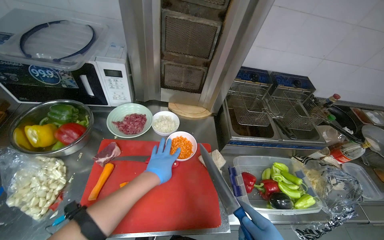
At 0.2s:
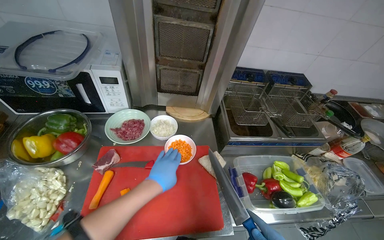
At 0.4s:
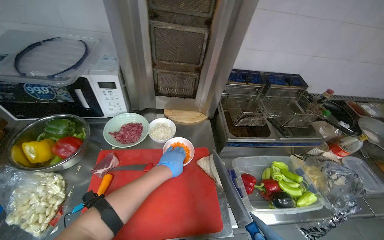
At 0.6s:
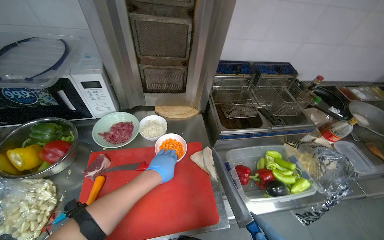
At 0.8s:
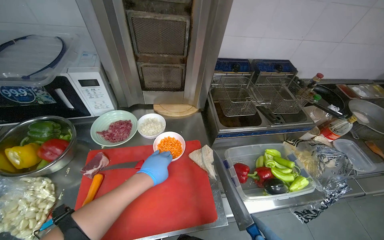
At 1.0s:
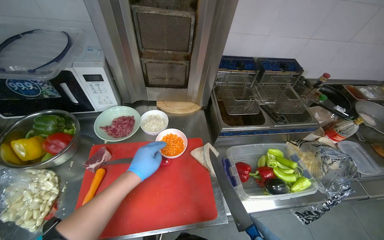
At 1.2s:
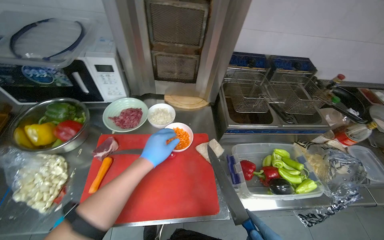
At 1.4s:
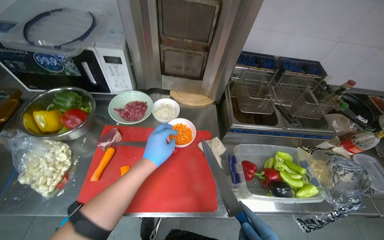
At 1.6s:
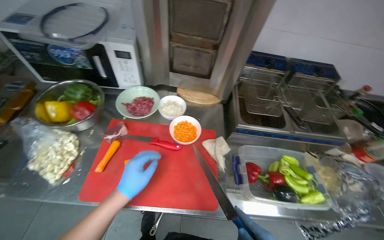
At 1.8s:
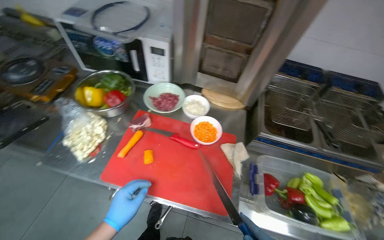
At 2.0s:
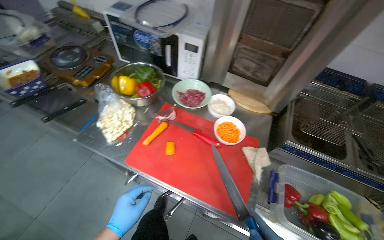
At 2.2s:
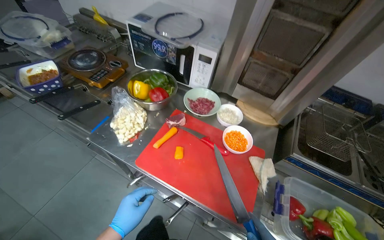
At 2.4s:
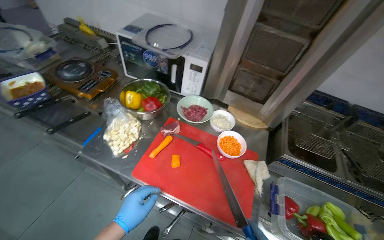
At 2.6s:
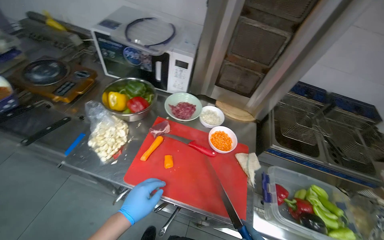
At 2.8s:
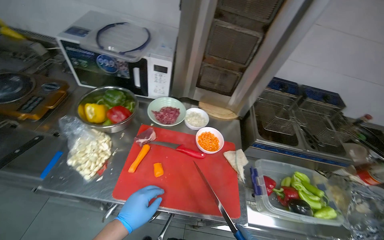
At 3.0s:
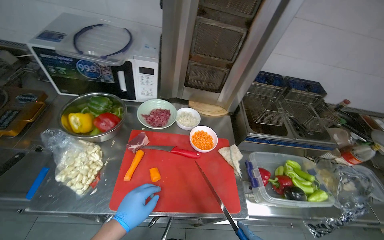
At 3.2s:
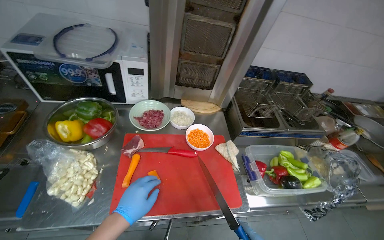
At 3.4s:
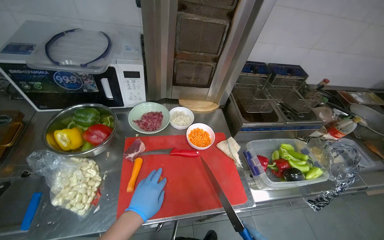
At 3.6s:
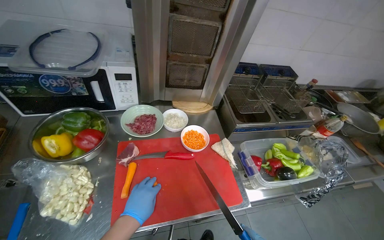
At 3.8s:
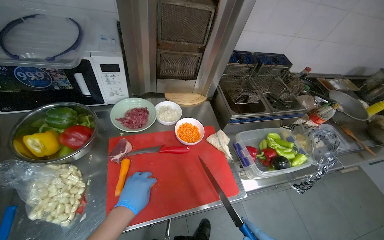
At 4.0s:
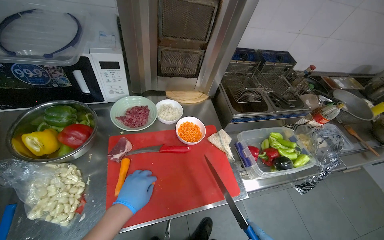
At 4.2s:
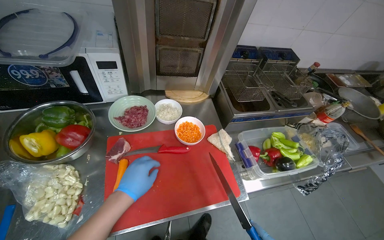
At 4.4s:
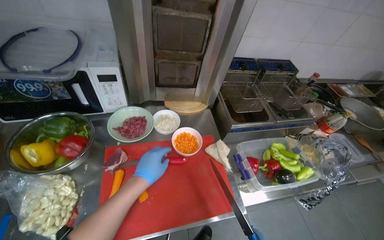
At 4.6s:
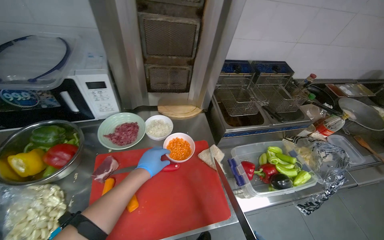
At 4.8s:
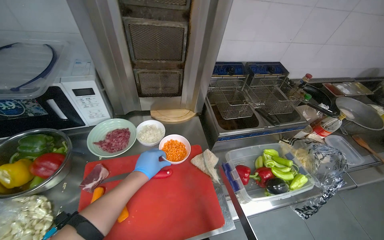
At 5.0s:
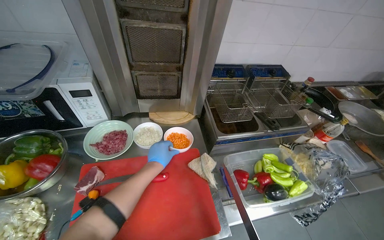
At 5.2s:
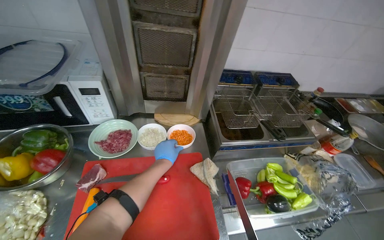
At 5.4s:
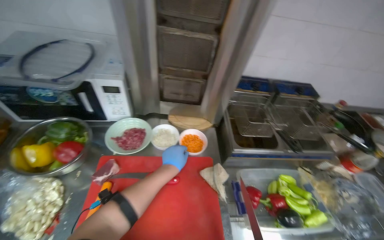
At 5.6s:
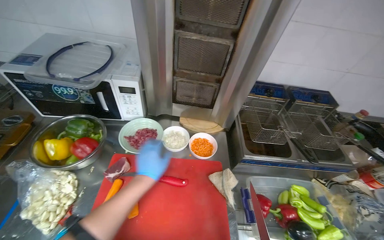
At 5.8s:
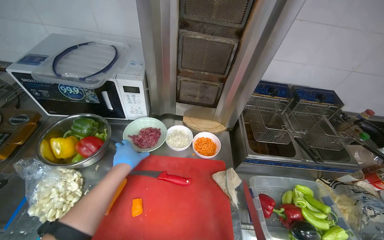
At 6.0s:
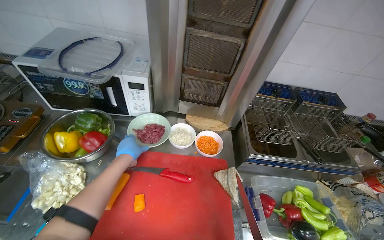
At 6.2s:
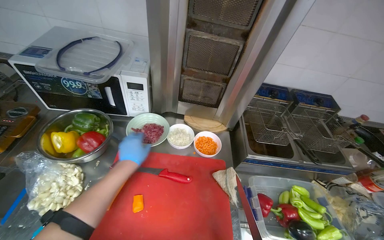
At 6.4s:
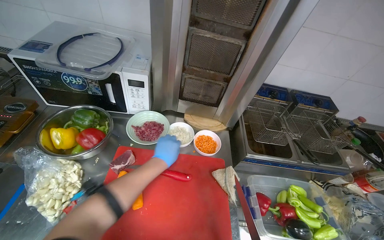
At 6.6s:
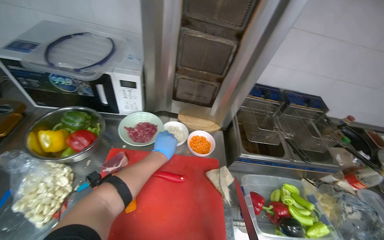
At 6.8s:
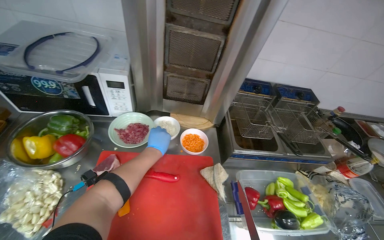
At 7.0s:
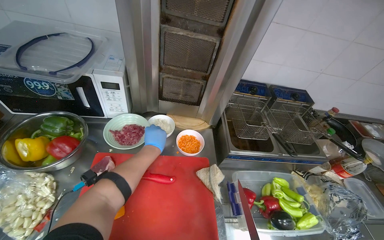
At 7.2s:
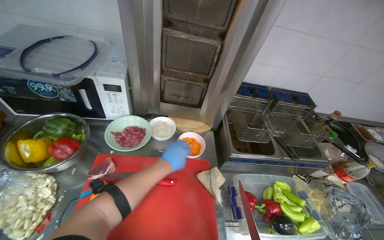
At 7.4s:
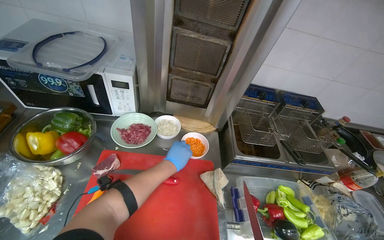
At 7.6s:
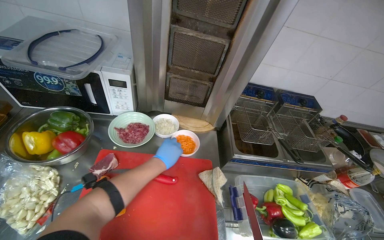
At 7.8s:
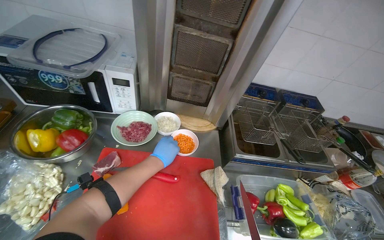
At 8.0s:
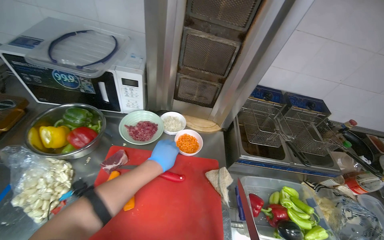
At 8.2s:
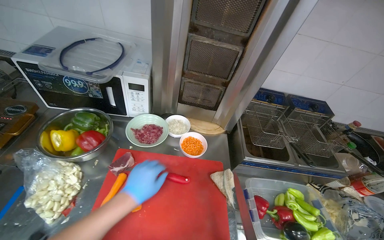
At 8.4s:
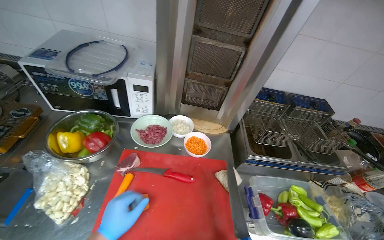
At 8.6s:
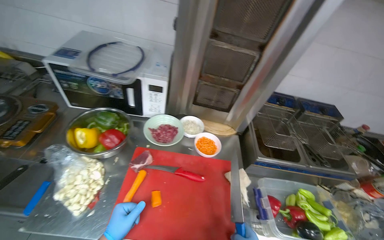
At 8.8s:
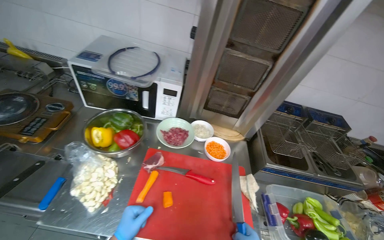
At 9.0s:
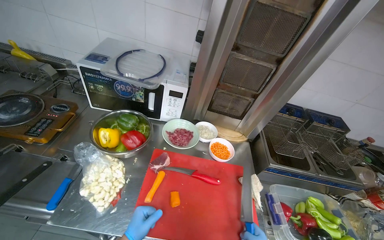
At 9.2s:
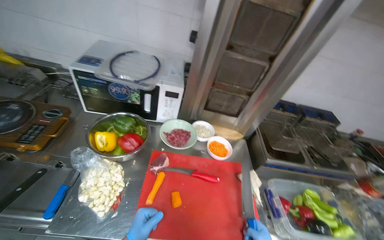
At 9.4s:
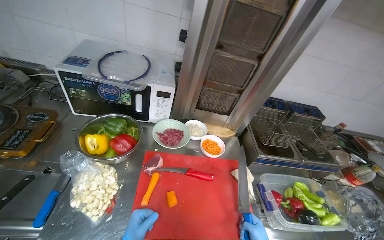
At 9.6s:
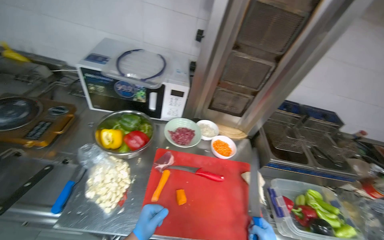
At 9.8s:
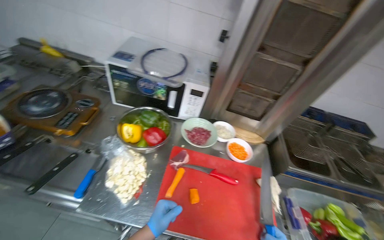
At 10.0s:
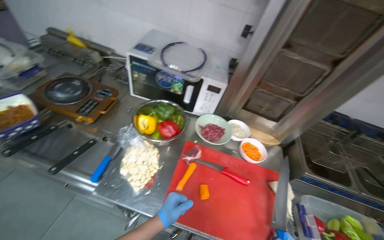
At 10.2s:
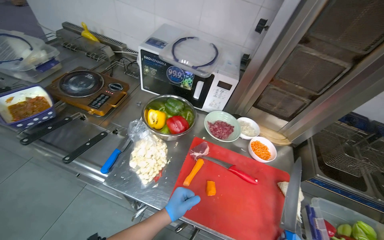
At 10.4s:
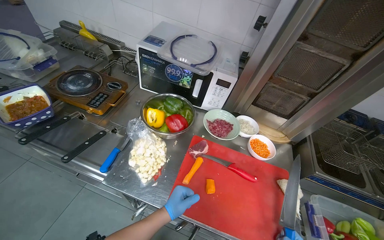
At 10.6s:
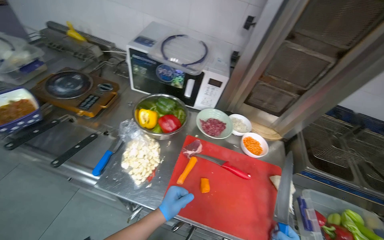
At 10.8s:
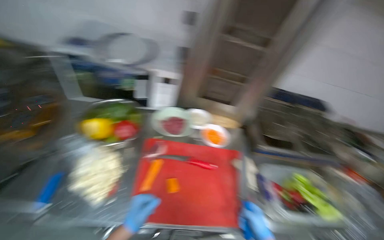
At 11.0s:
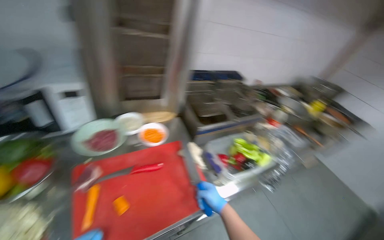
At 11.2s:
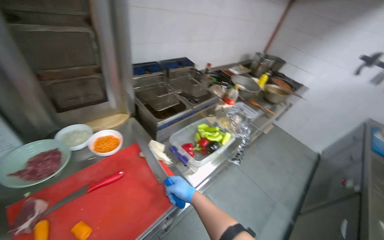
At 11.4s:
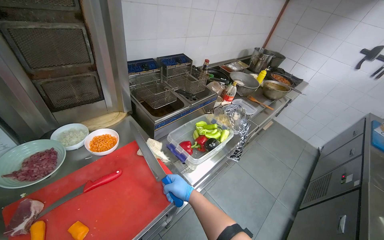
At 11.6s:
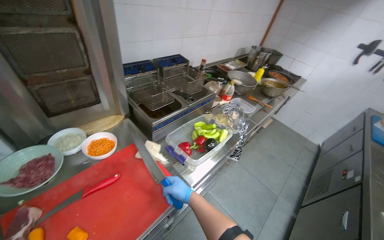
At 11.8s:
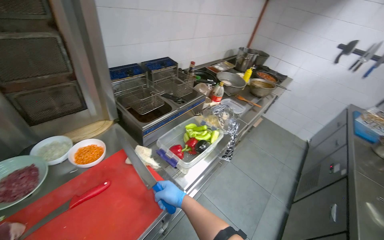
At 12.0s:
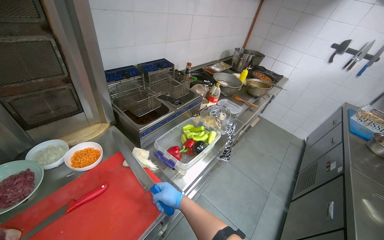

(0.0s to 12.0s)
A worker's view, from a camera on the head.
Job: preparing food.
The whole recording: Chopping carrots on board. The worker chops carrots into small pieces on a red cutting board.
3.0s - 4.4s: The left hand travels up the picture by some 15 cm.
4.4s - 6.0s: The head turns to the left by roughly 15 degrees. The left hand is displaced to the left and farther from the camera by roughly 15 cm.
6.0s - 7.6s: The left hand moves to the right, roughly 20 cm.
10.4s - 12.0s: The head rotates approximately 65 degrees to the right.

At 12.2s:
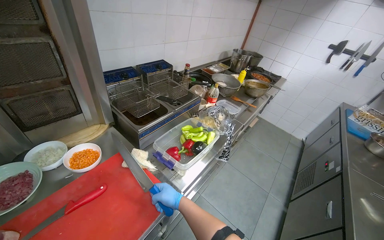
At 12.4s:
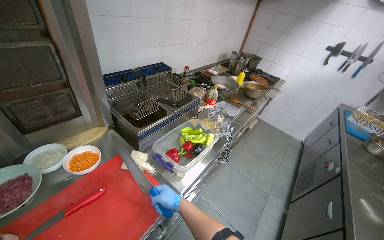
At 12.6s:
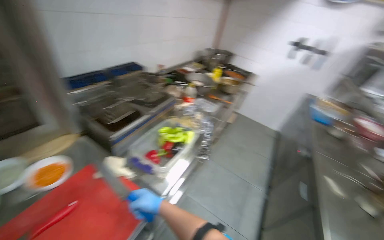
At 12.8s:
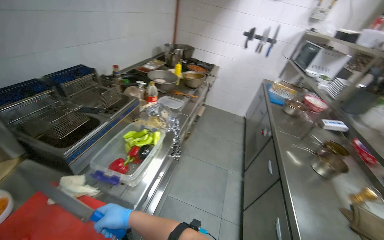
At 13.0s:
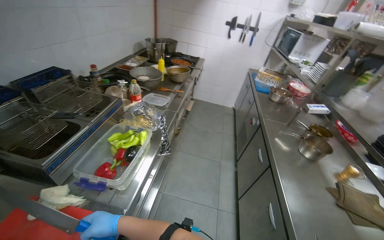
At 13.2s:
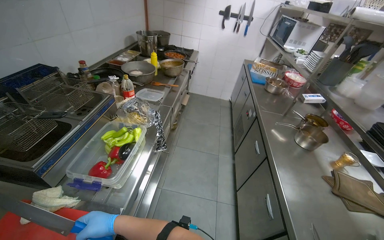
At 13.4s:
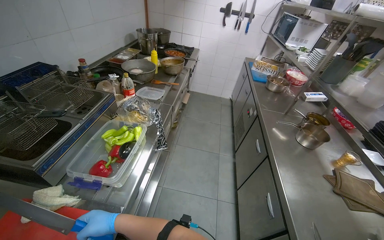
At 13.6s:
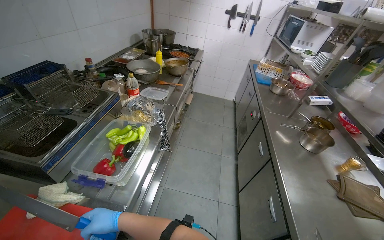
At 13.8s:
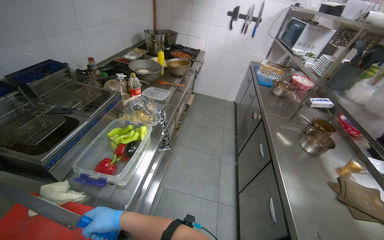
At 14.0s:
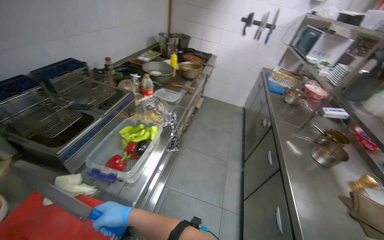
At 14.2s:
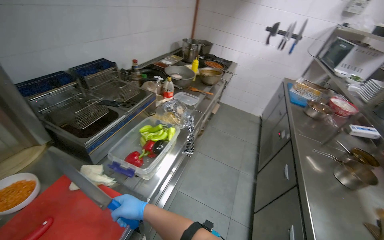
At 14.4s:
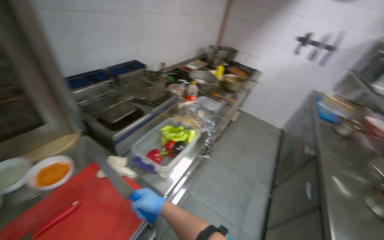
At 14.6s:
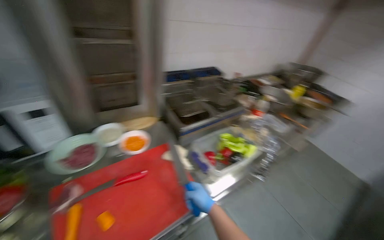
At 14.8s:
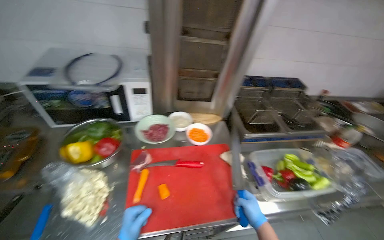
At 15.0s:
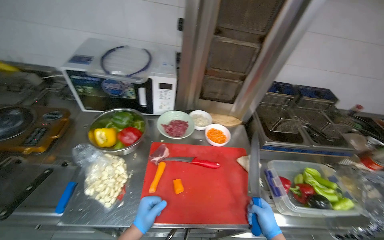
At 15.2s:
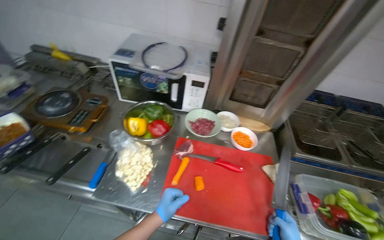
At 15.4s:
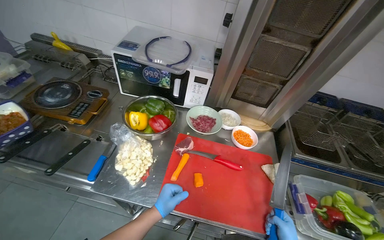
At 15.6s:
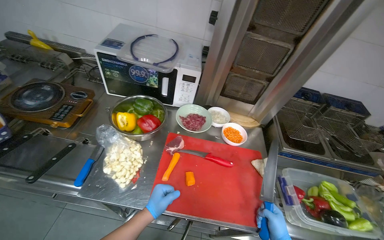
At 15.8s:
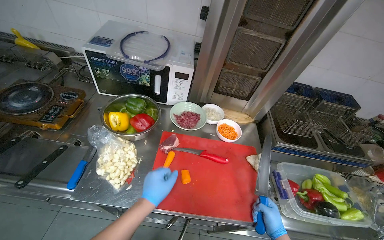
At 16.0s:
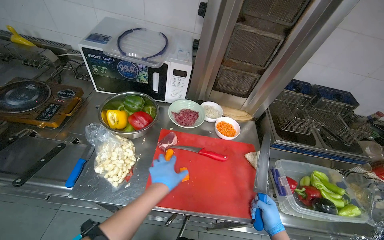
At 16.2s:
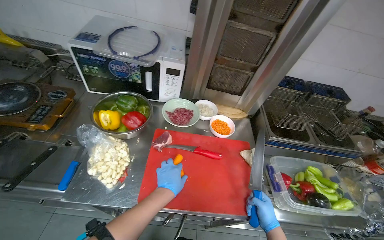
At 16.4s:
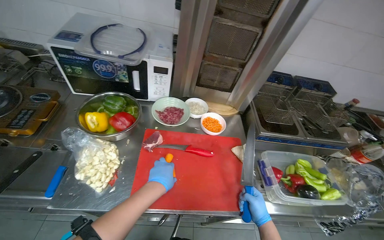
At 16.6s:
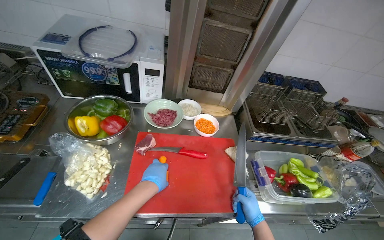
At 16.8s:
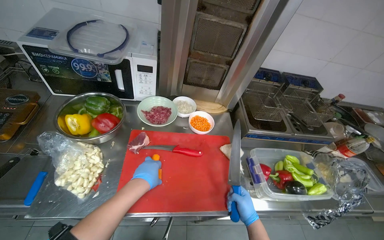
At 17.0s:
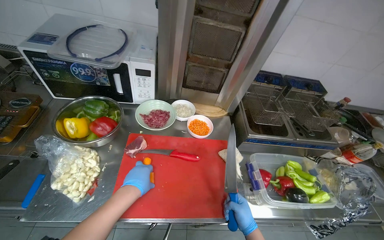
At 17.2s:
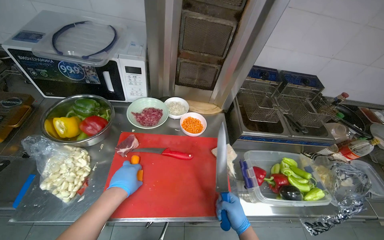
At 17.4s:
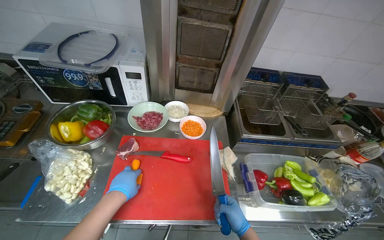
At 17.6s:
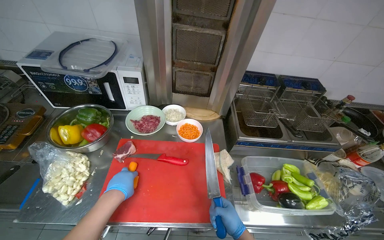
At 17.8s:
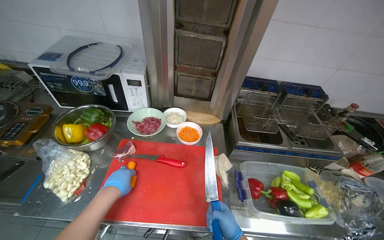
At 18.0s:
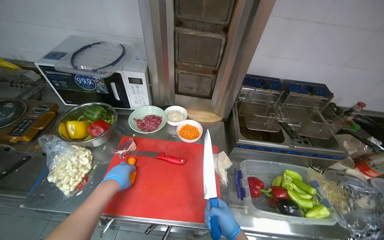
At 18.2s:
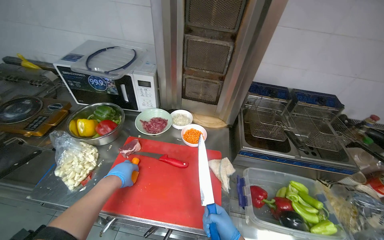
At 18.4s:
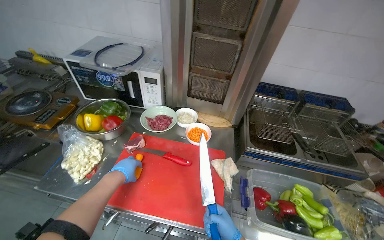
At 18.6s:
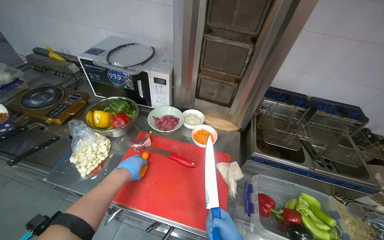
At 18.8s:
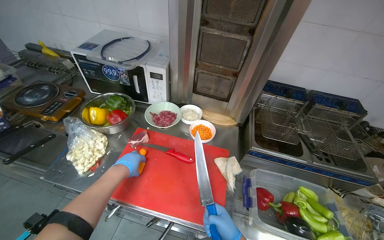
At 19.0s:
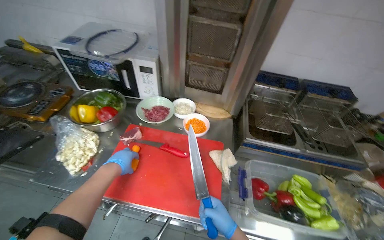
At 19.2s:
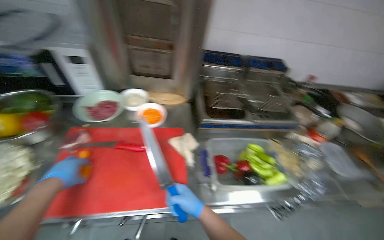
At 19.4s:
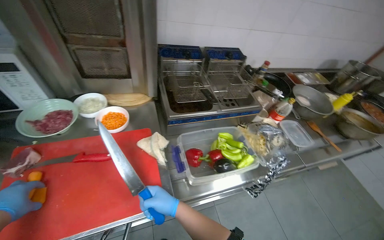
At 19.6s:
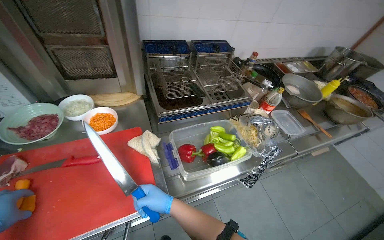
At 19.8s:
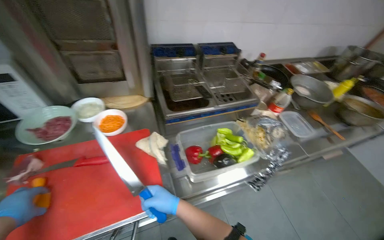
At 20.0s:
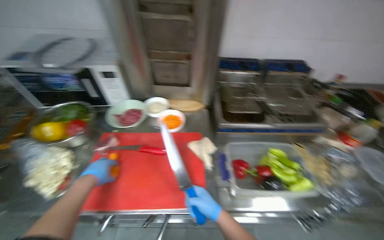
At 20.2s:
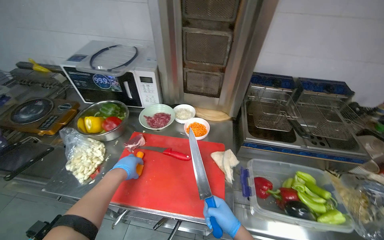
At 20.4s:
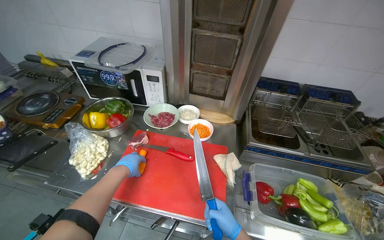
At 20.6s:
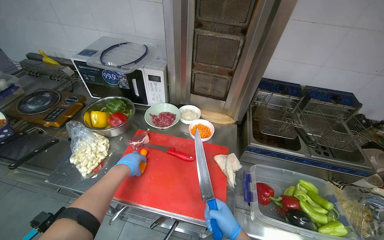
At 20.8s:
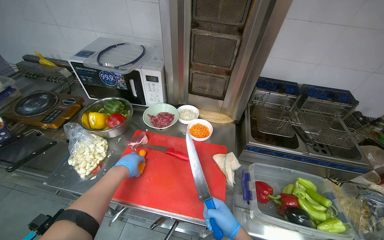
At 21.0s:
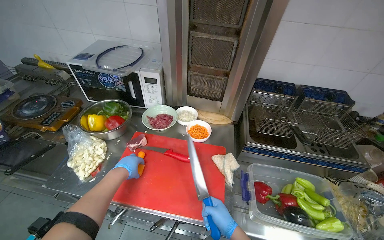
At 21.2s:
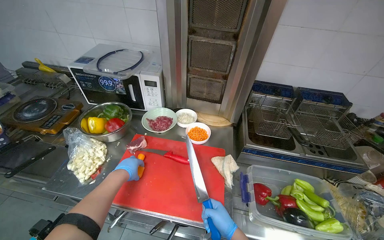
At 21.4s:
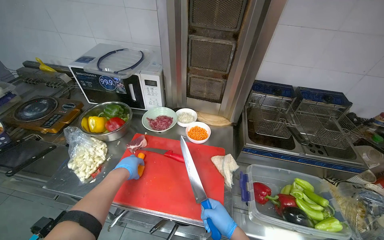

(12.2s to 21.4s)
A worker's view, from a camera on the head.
Job: preparing food.
The whole recording: Chopping carrots on board. The worker chops carrots into small pieces on a red cutting board.
12.2s - 13.8s: The wearer looks about 30 degrees further to the right.
13.8s - 15.2s: The head turns to the left by approximately 90 degrees.
15.2s - 16.8s: The left hand goes some 10 cm up the picture.
18.4s - 19.8s: The head turns to the right by approximately 30 degrees.
19.8s - 21.4s: The head rotates roughly 30 degrees to the left.
